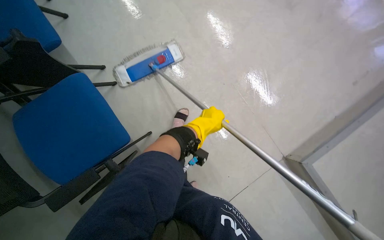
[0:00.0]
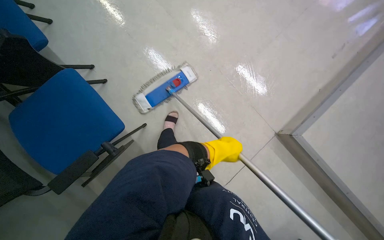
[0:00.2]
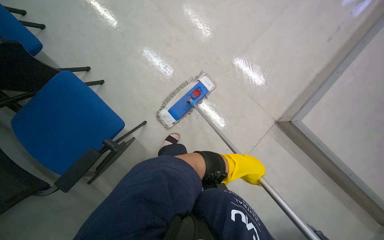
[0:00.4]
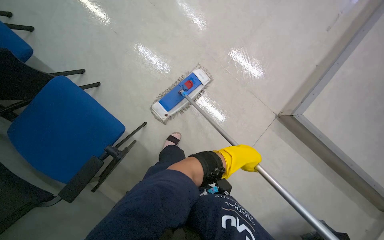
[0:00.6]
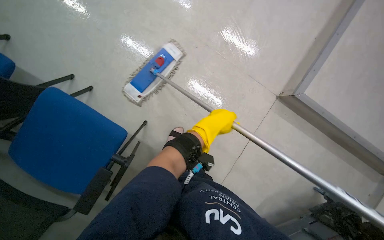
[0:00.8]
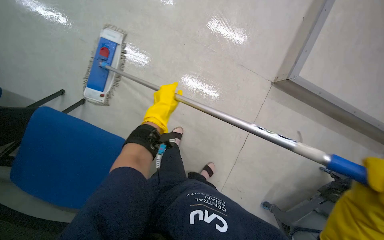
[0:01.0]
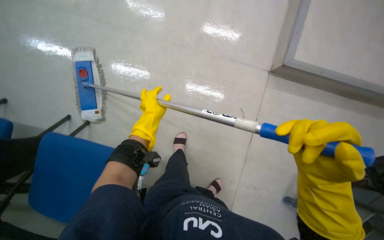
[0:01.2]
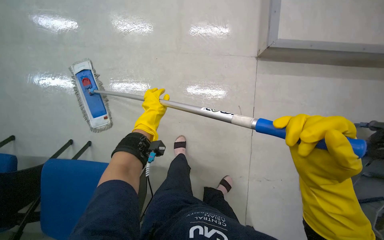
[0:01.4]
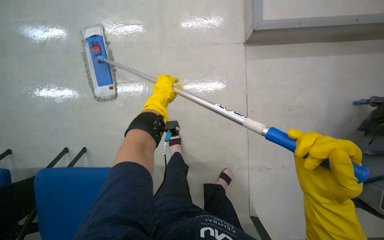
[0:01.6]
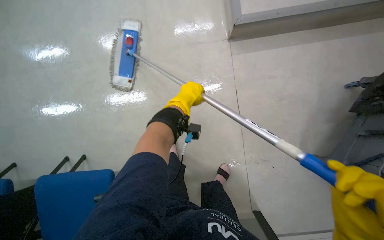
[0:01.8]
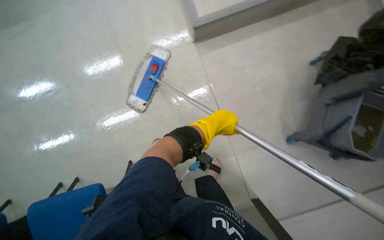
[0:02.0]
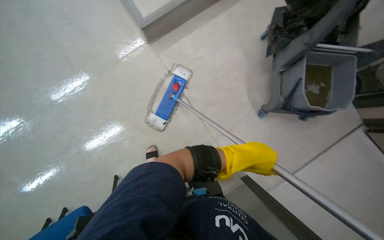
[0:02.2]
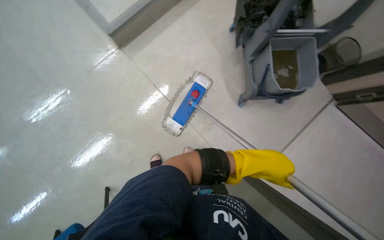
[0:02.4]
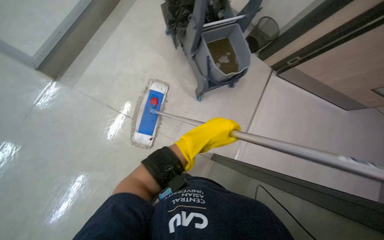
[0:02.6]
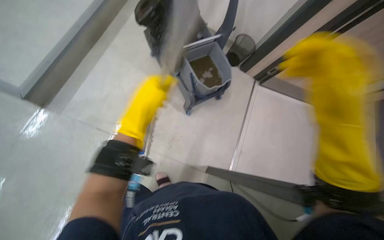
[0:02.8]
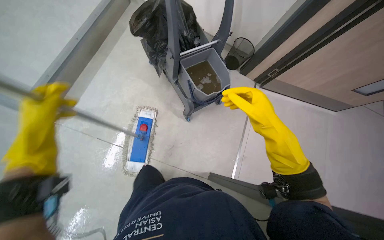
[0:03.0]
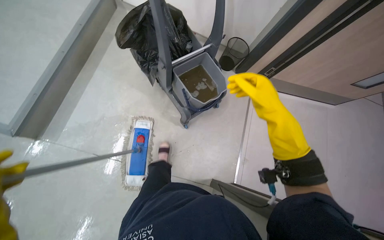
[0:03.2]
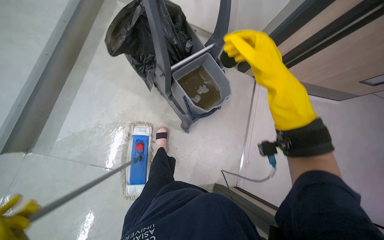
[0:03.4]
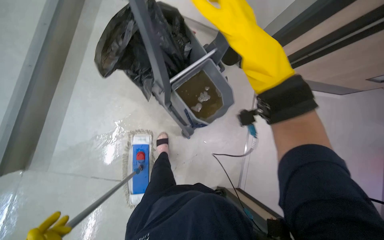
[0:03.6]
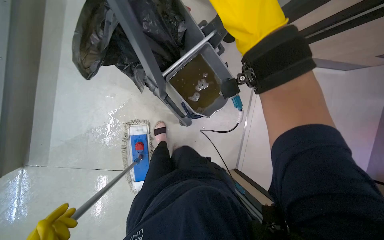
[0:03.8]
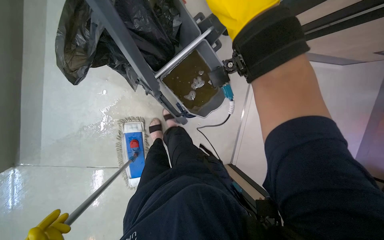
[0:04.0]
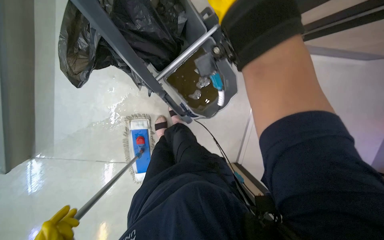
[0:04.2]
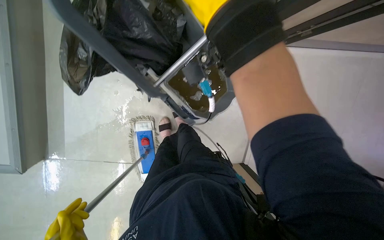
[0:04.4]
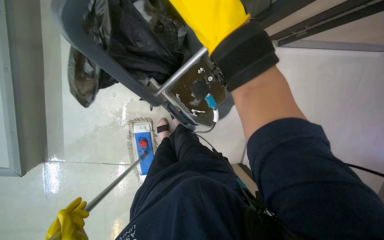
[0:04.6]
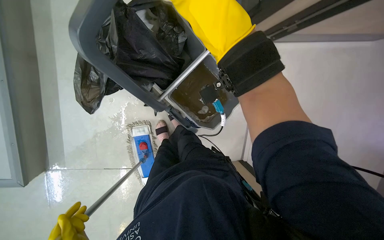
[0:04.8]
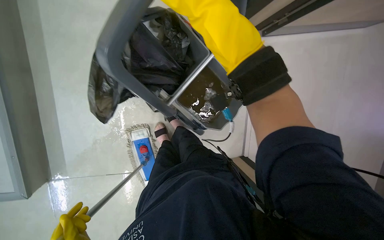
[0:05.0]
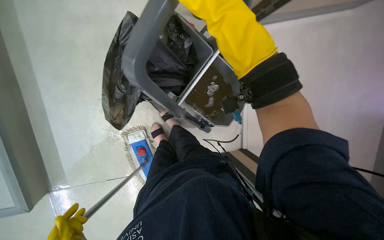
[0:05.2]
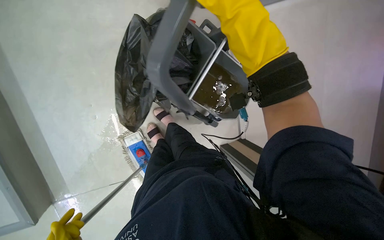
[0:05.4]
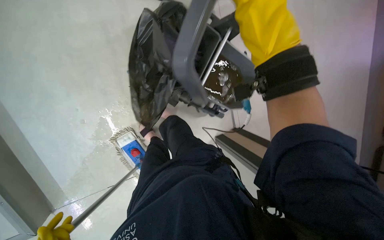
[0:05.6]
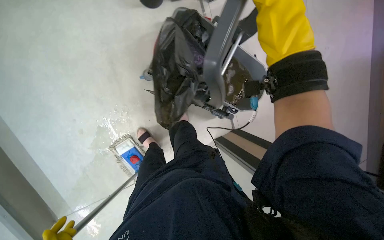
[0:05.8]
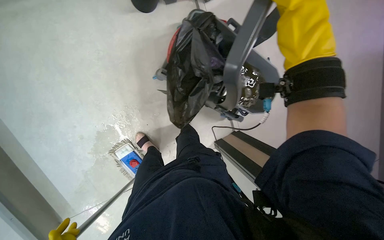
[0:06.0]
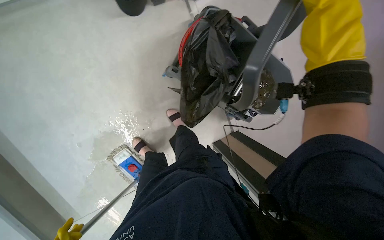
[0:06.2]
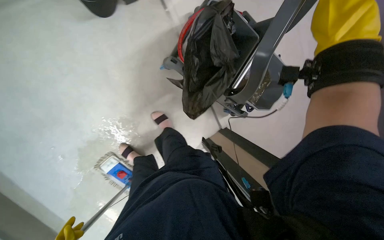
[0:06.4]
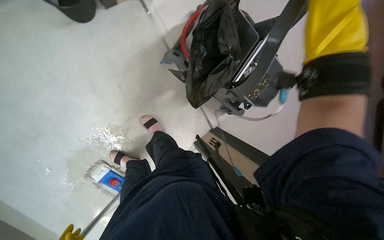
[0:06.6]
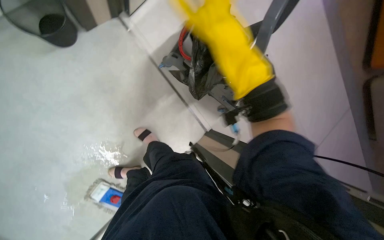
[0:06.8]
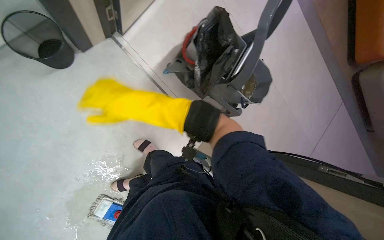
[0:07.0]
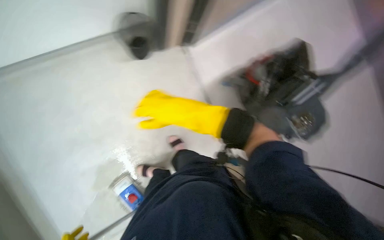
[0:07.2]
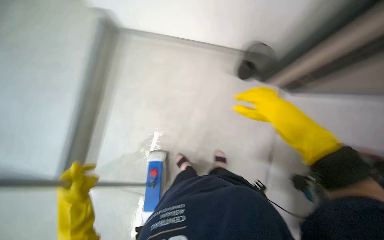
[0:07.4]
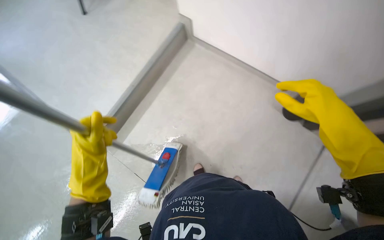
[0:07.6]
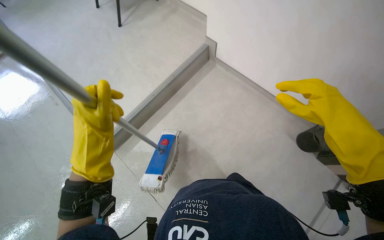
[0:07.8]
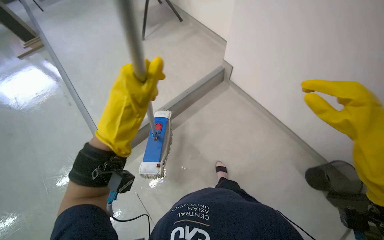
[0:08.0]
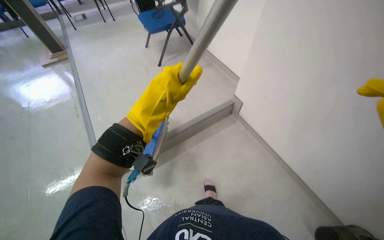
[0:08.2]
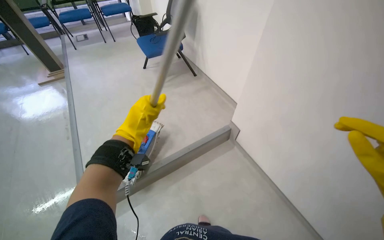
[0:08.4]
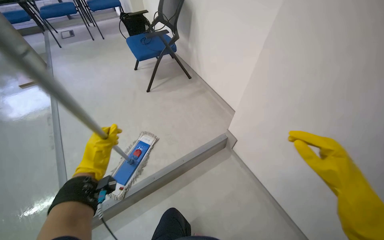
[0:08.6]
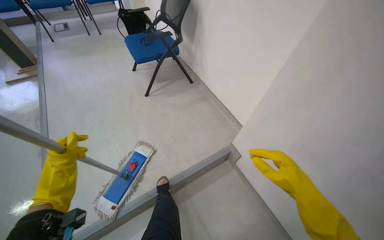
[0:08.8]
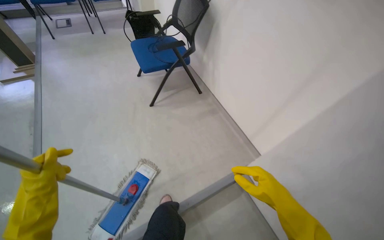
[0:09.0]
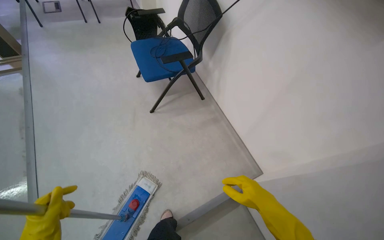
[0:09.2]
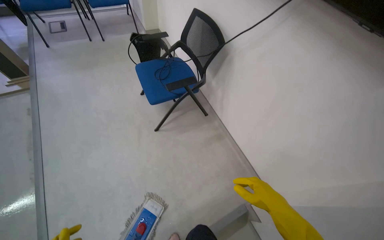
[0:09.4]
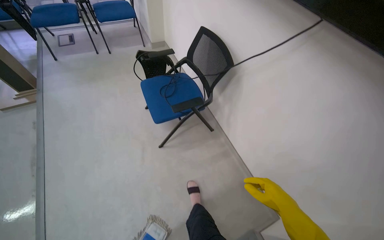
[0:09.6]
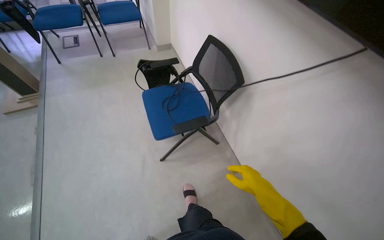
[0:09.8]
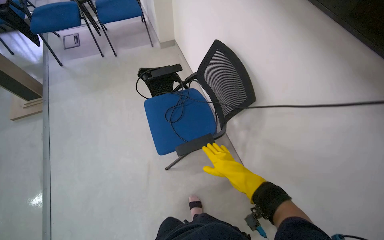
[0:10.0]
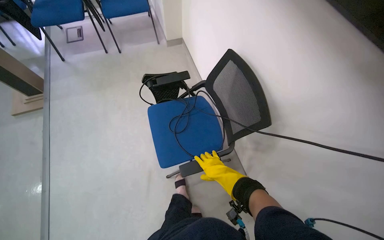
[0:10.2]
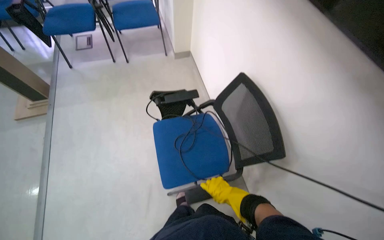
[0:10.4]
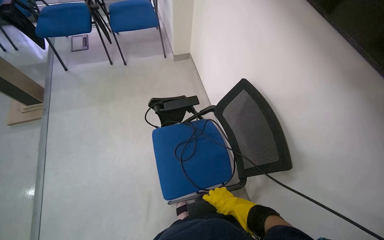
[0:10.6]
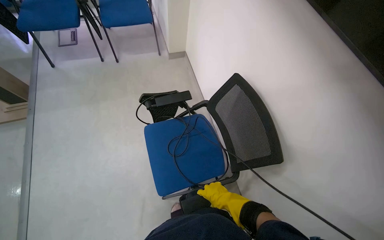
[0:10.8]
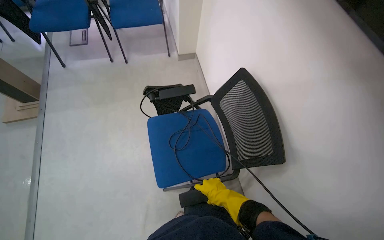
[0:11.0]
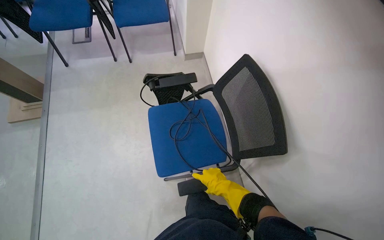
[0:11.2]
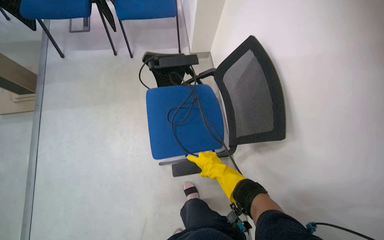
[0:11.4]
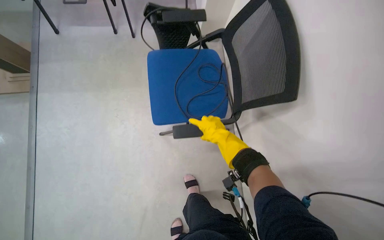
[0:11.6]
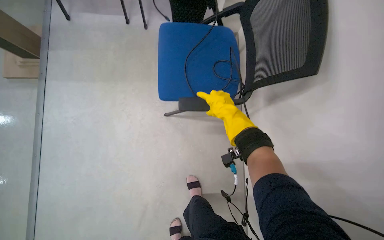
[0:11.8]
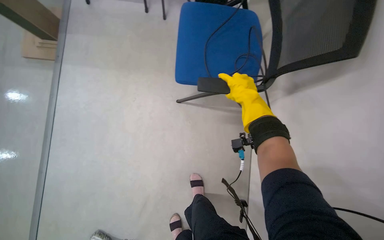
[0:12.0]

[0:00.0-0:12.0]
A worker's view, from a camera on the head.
Job: mopping floor.
The whole recording: Mopping the meeting room floor. The worker mops the floor of the meeting room with a flat mop.
0:00.0 to 0:01.6: The scene turns roughly 30 degrees counterclockwise in the picture.
0:01.6 to 0:03.0: The wearer looks about 60 degrees further to the right.
0:03.0 to 0:04.4: The camera is carried some 70 cm. The view tilts about 30 degrees downward.
0:04.4 to 0:06.0: The camera is carried to the left, some 60 cm. The wearer looks some 35 degrees further to the right.
0:06.0 to 0:07.6: The head turns to the left by some 40 degrees. The wearer looks about 20 degrees further upward.
0:09.0 to 0:10.4: The head travels about 1 m.

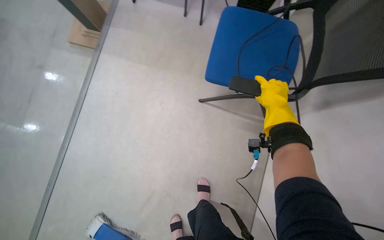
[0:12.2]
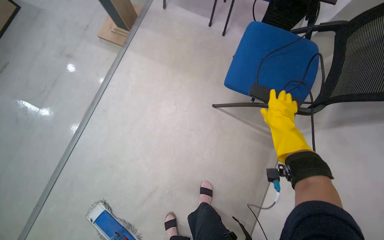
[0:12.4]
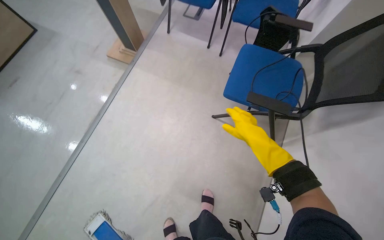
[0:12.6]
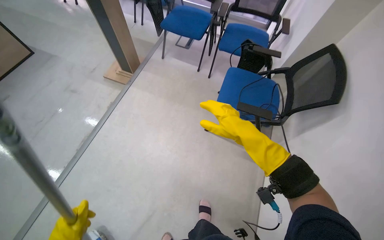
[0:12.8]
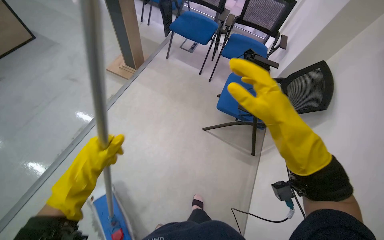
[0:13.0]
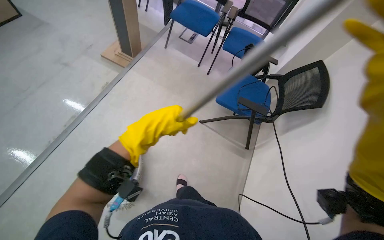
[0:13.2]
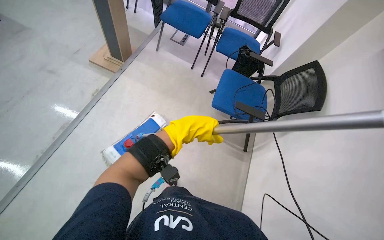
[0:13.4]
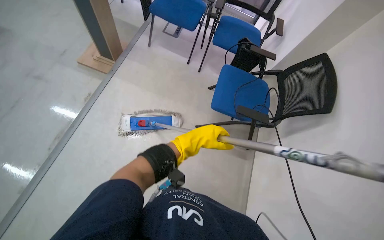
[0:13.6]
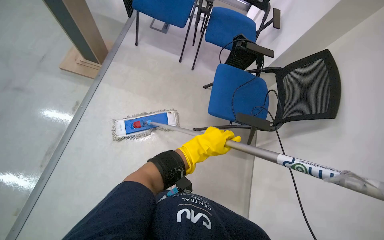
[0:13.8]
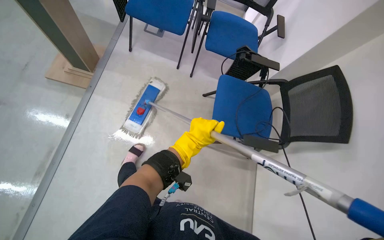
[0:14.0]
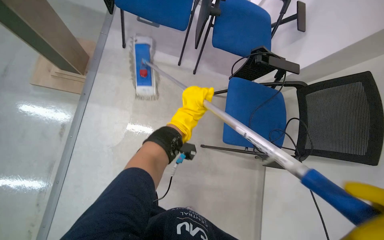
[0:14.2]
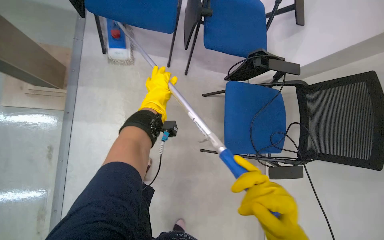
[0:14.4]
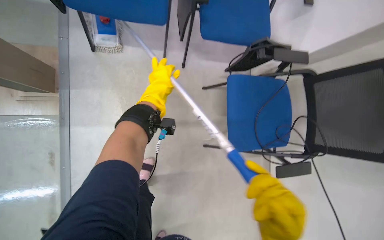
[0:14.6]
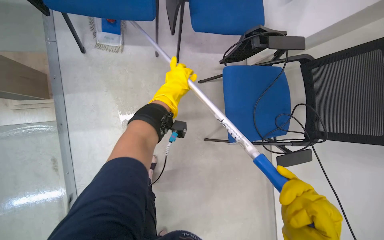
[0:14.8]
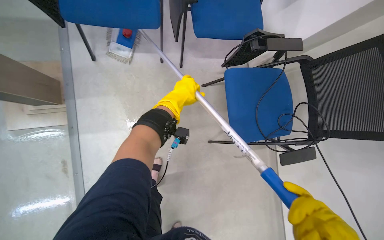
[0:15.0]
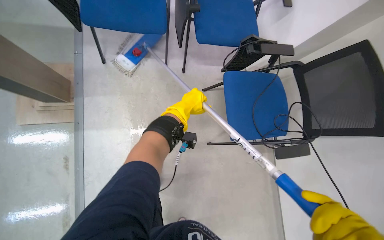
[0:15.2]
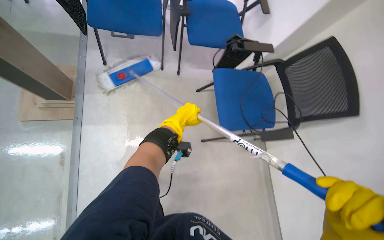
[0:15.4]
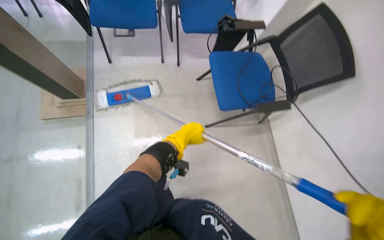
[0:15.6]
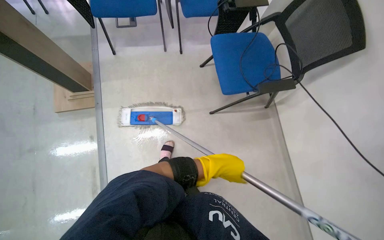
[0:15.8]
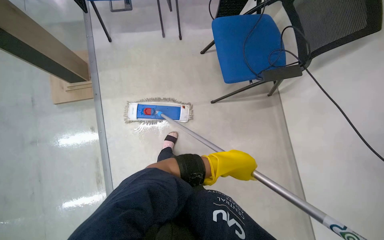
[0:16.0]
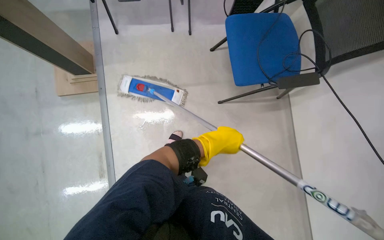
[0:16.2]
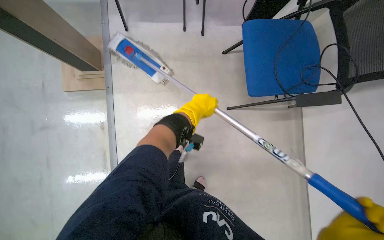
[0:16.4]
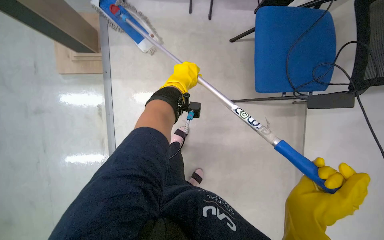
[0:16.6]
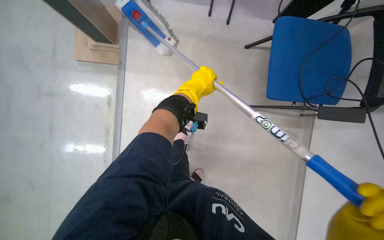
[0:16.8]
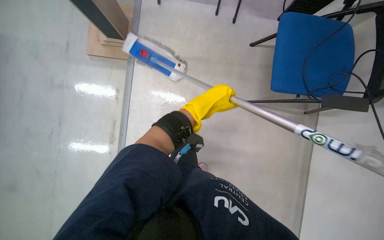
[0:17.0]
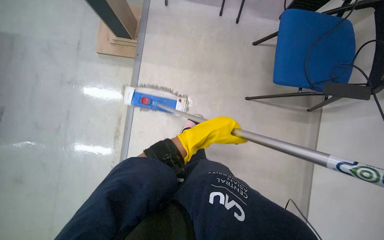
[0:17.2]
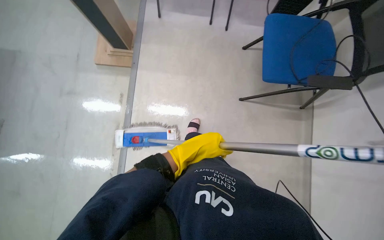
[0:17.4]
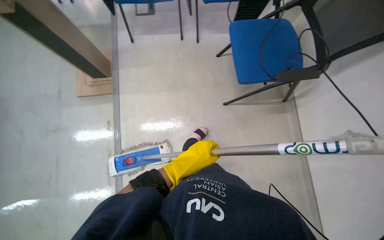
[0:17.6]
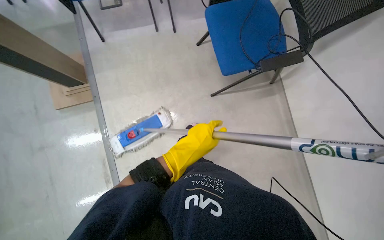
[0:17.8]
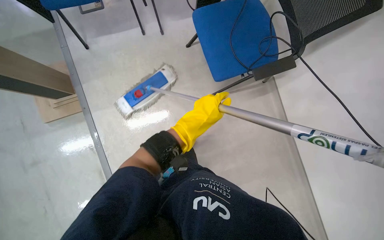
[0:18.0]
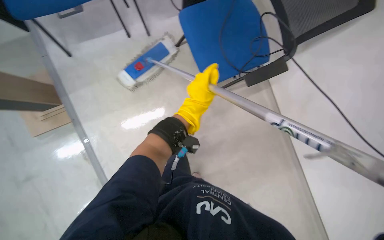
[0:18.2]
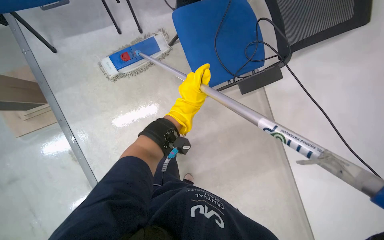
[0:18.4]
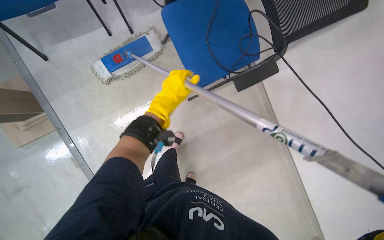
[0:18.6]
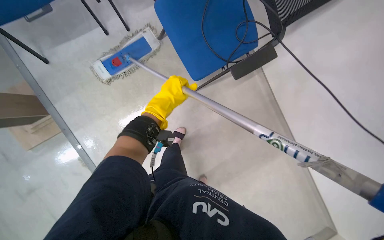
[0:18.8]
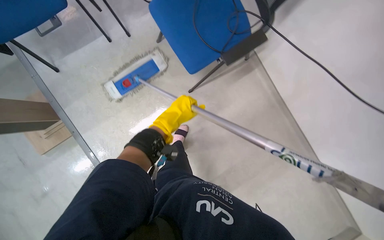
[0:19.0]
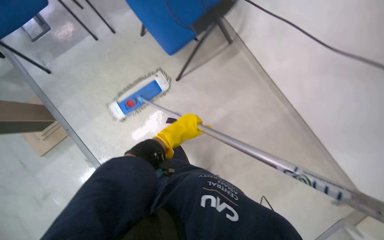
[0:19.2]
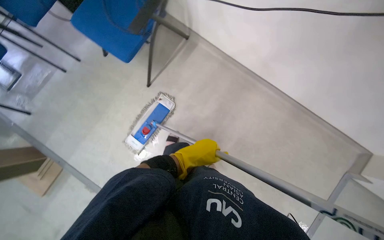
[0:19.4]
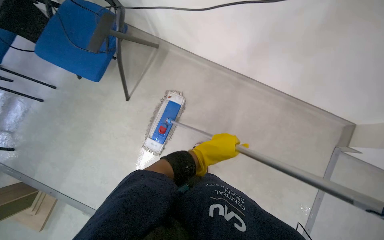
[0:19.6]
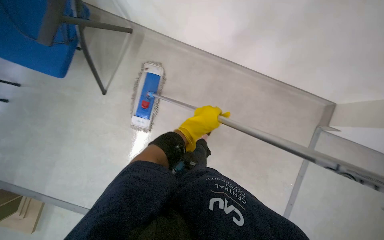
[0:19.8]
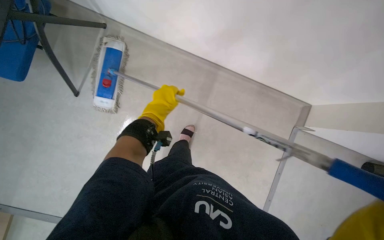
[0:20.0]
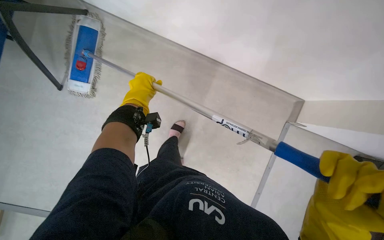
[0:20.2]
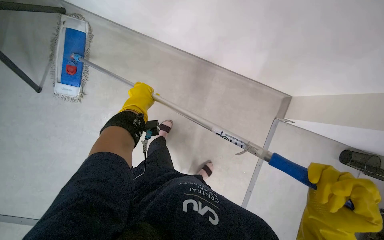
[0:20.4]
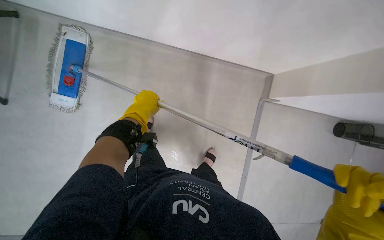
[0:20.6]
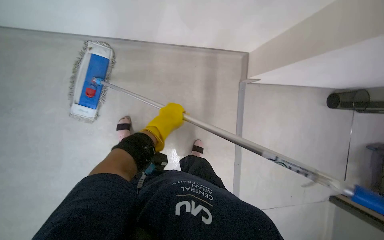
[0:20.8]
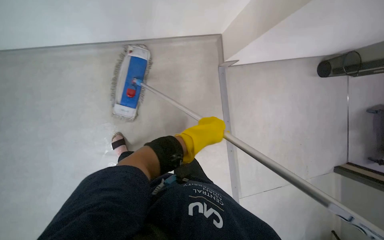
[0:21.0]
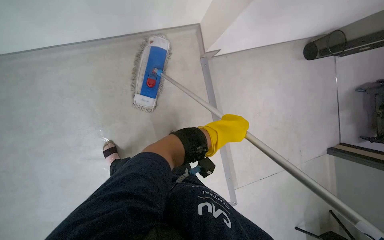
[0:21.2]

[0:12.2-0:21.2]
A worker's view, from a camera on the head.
Job: mopping floor.
The whole recording: Mopping the meeting room floor. The worker mops the floor of the meeting room with a flat mop.
0:13.8 to 0:15.2: The head travels roughly 60 cm. The wearer looks roughly 15 degrees further downward.
0:15.2 to 0:16.6: The left hand reaches some 50 cm down the picture, then returns.
0:18.2 to 0:19.8: The scene turns about 25 degrees counterclockwise in the picture. The left hand moves down the picture, approximately 15 cm.
